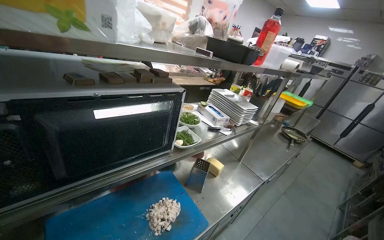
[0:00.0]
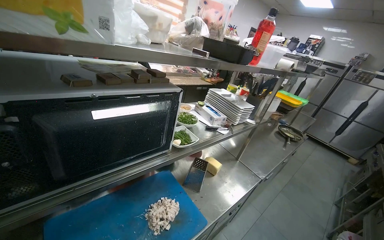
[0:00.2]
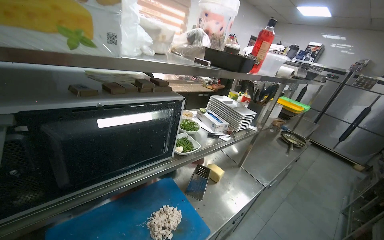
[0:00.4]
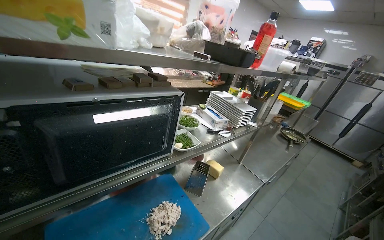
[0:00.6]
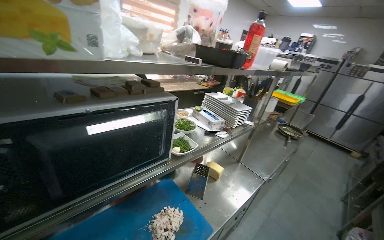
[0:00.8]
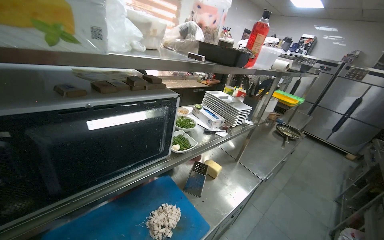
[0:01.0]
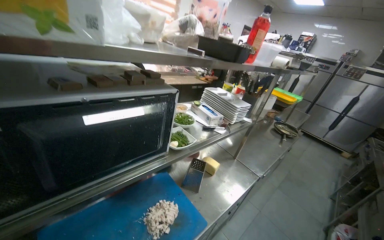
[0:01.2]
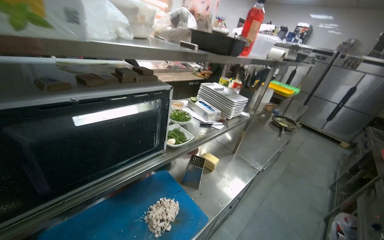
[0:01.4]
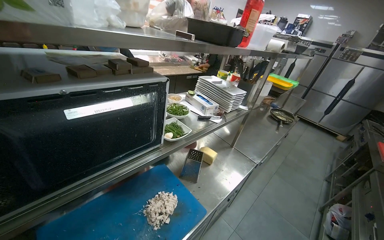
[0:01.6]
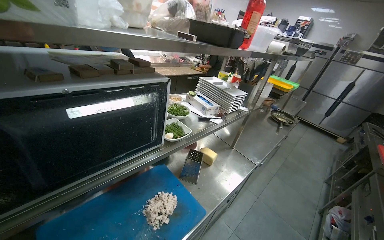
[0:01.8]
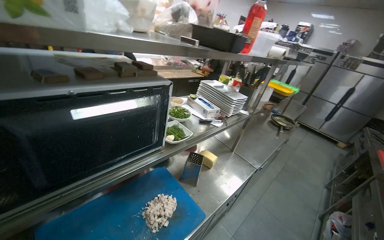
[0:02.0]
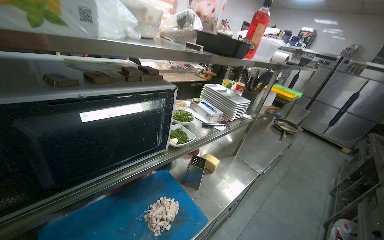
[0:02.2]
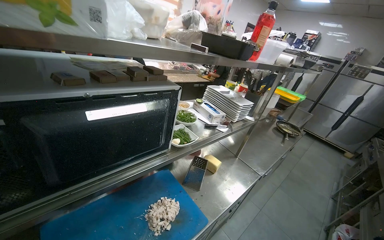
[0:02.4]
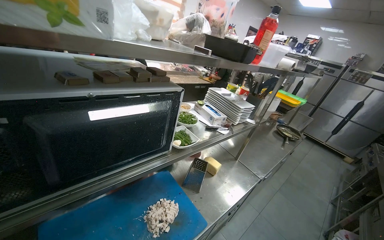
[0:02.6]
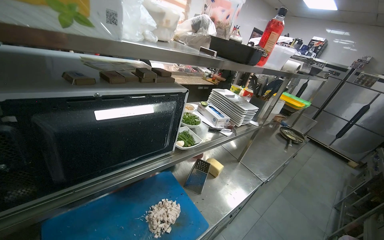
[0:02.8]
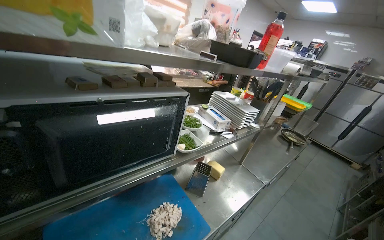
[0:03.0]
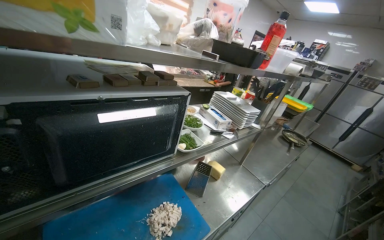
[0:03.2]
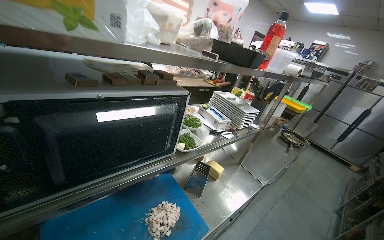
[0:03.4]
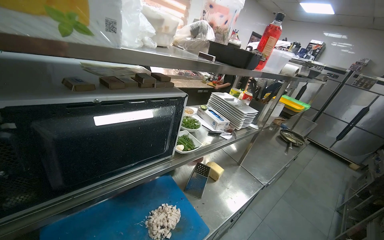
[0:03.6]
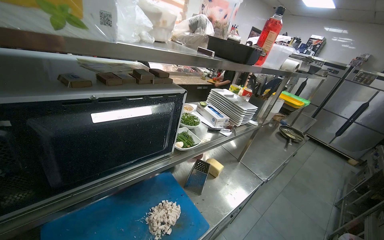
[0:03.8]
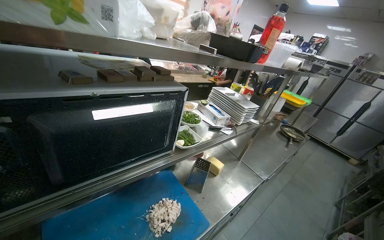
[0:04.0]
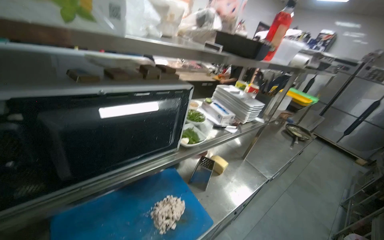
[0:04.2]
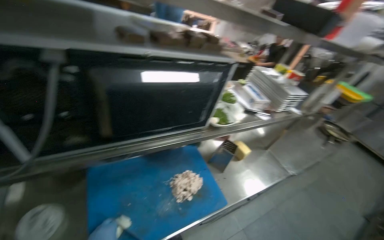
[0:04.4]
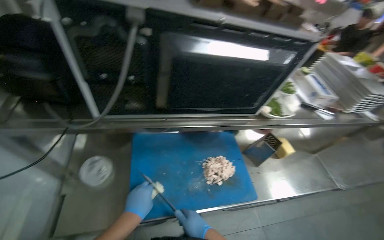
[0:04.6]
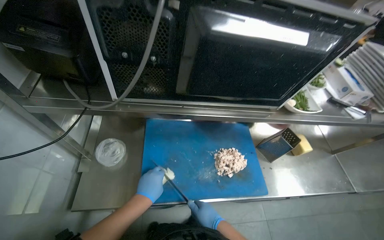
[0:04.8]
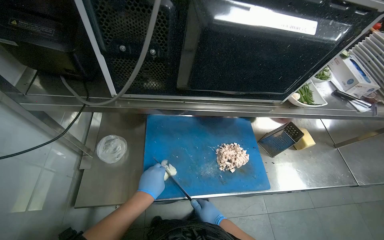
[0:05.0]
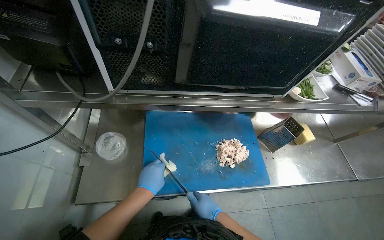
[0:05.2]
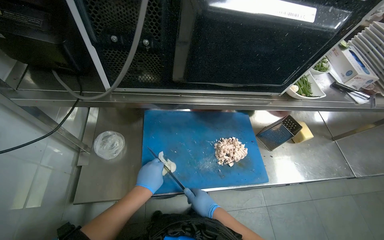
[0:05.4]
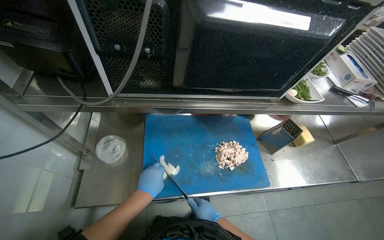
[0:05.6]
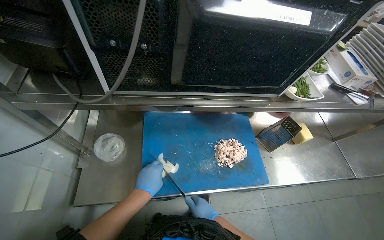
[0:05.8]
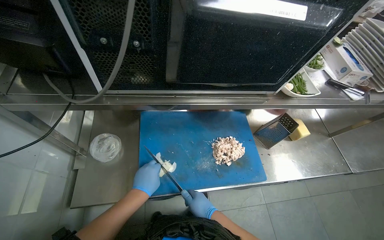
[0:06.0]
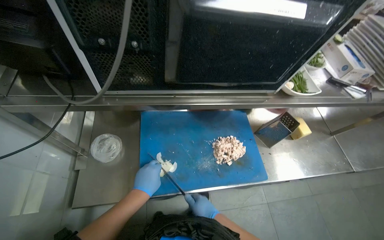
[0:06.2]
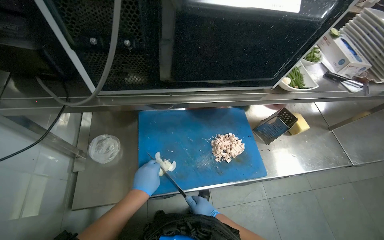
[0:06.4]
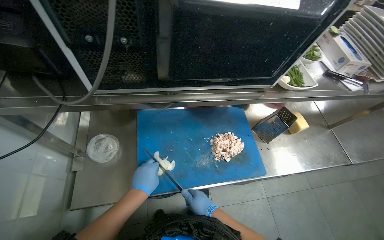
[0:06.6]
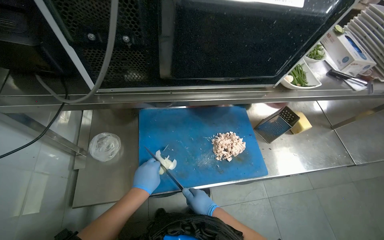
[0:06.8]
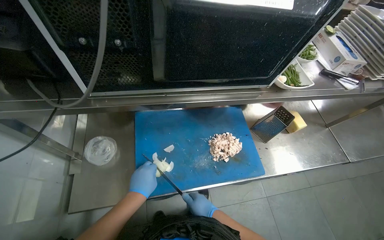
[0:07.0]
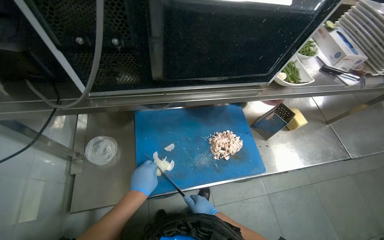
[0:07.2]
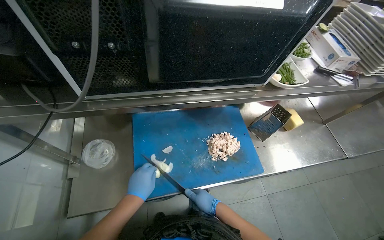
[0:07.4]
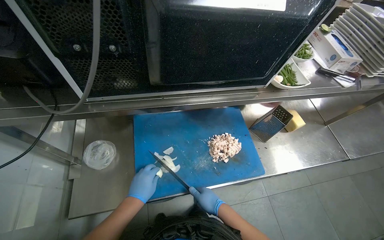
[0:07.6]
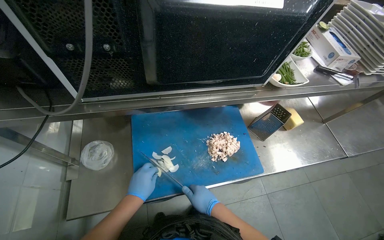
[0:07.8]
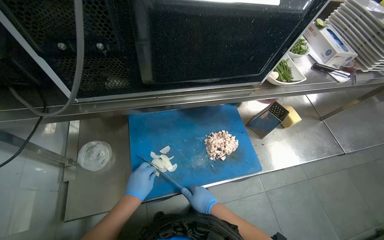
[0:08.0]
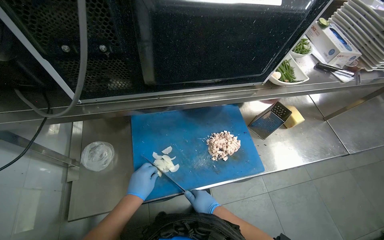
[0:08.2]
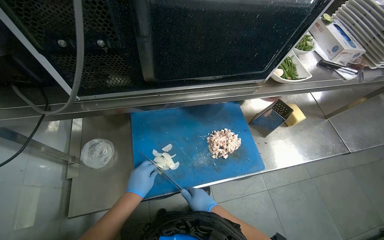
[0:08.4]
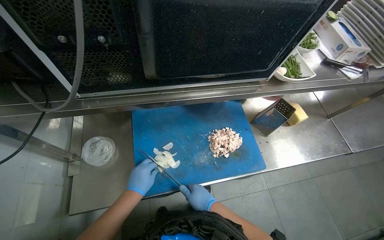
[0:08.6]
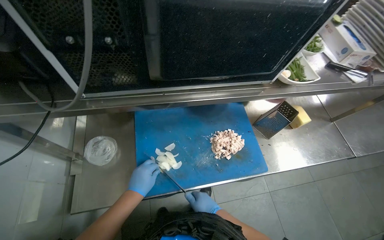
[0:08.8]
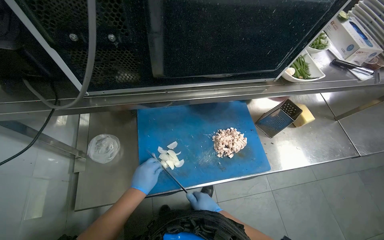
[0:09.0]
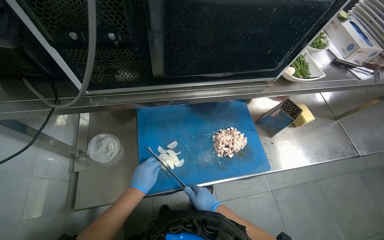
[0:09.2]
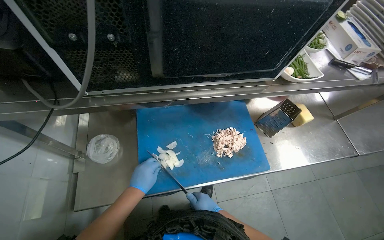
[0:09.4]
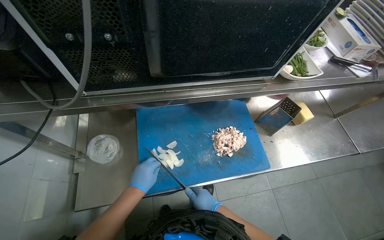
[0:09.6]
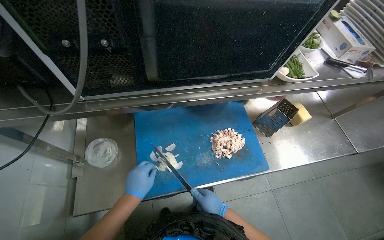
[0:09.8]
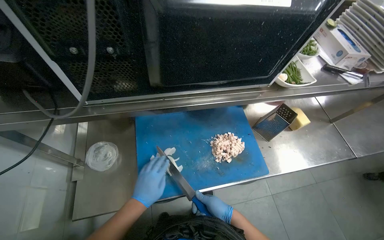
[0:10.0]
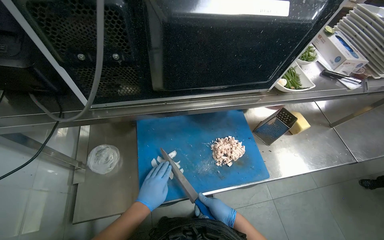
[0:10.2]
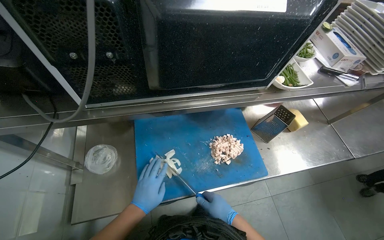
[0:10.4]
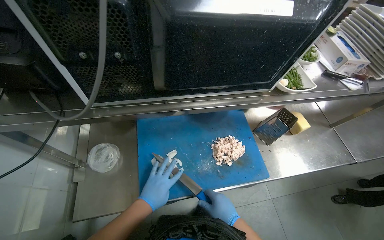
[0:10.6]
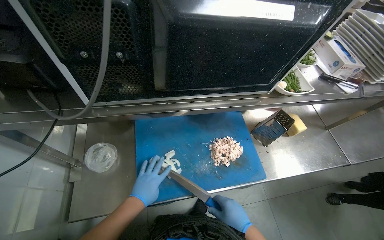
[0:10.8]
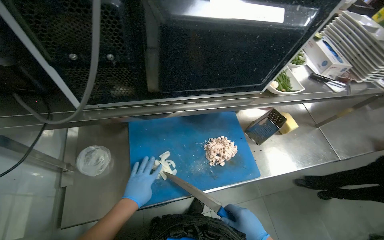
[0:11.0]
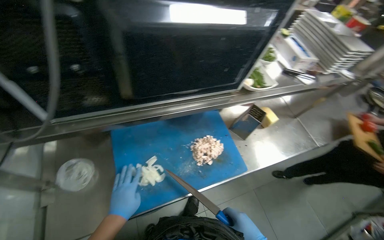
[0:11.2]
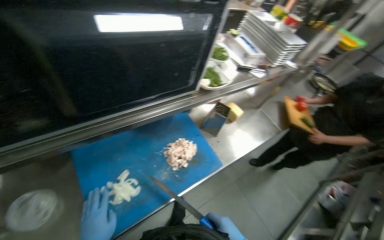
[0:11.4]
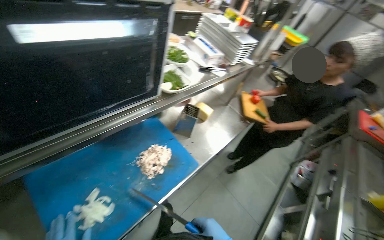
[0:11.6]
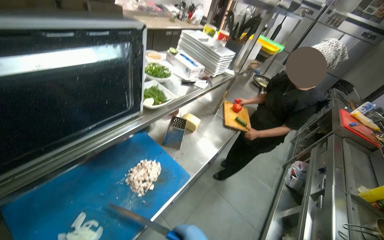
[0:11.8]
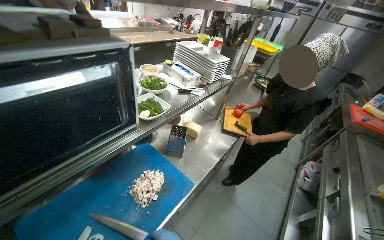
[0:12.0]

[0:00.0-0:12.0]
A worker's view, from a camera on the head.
Job: preparing food.
The whole recording: Chopping cucumber. The worker chops a cucumber on a wooden cutting board.
0:04.4 to 0:06.0: The wearer looks approximately 20 degrees further to the left. The view tilts roughly 15 degrees downward.
0:06.0 to 0:10.4: The hands work in one place, with small movements.
0:10.4 to 0:12.0: The wearer's head swings some 40 degrees to the right.

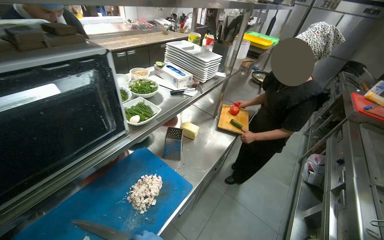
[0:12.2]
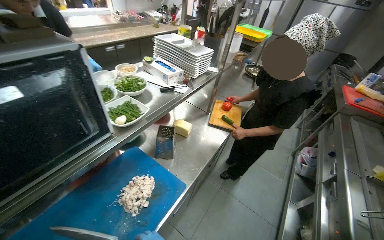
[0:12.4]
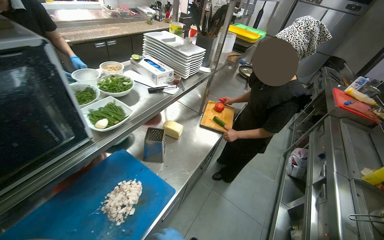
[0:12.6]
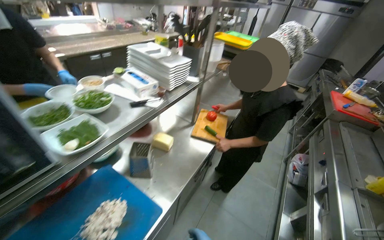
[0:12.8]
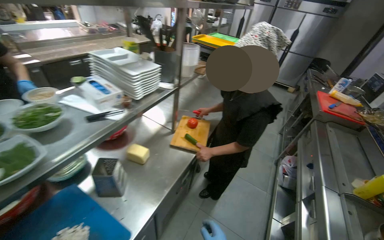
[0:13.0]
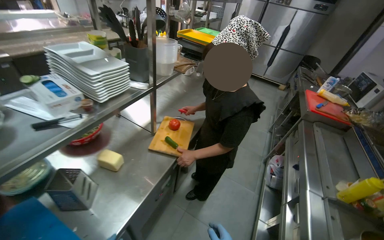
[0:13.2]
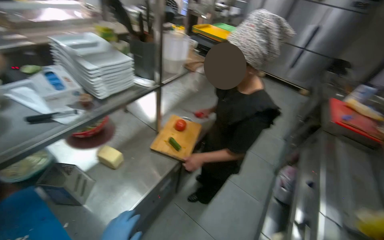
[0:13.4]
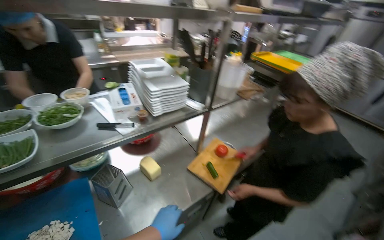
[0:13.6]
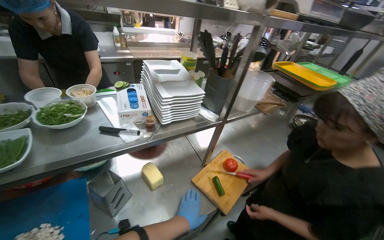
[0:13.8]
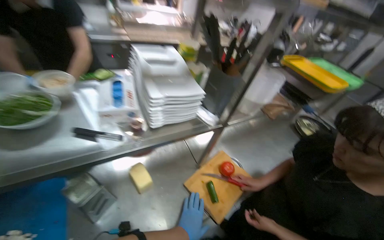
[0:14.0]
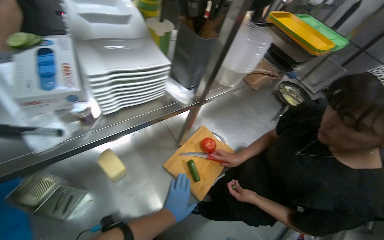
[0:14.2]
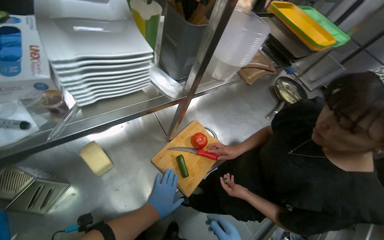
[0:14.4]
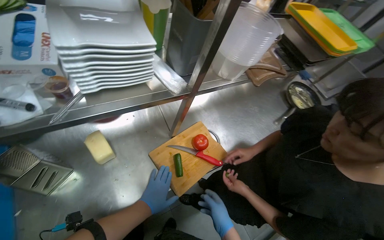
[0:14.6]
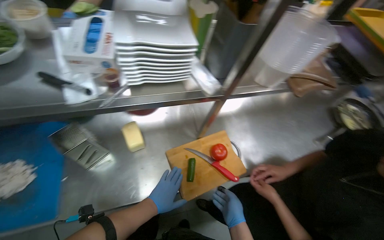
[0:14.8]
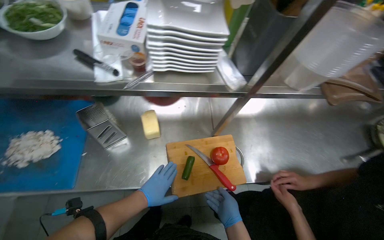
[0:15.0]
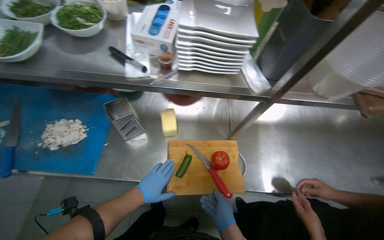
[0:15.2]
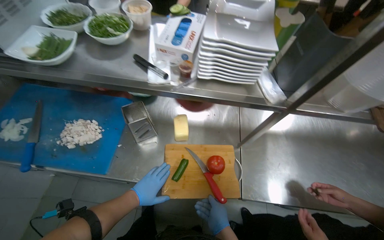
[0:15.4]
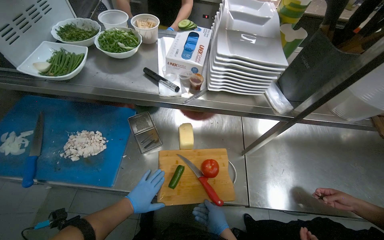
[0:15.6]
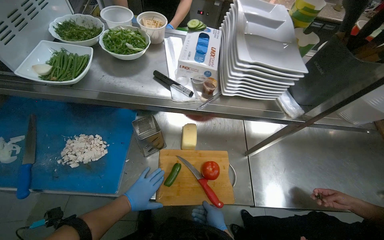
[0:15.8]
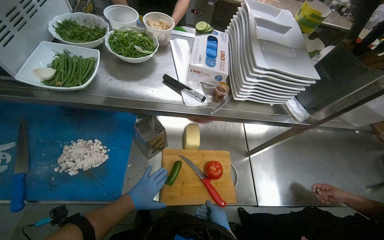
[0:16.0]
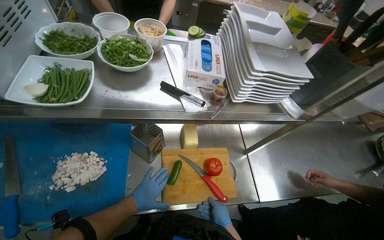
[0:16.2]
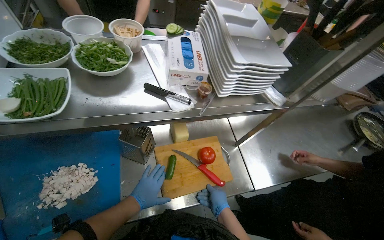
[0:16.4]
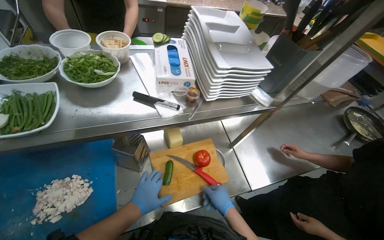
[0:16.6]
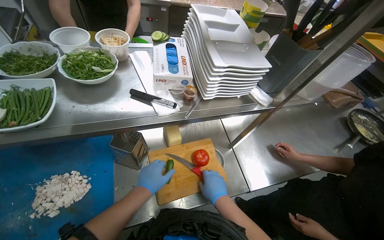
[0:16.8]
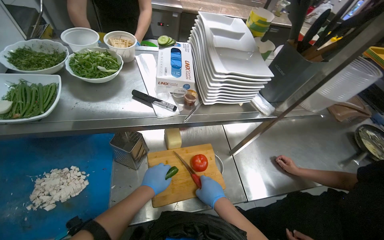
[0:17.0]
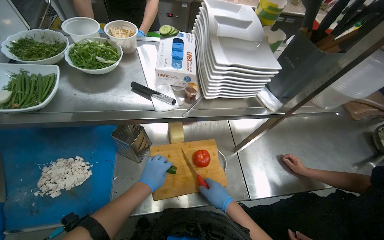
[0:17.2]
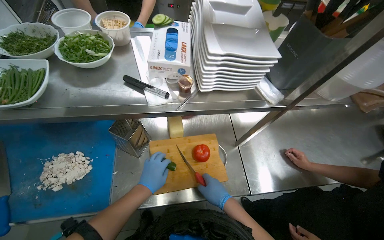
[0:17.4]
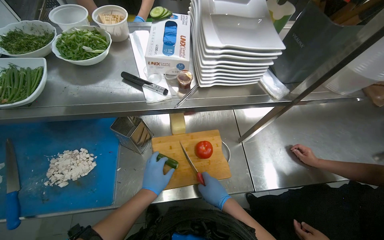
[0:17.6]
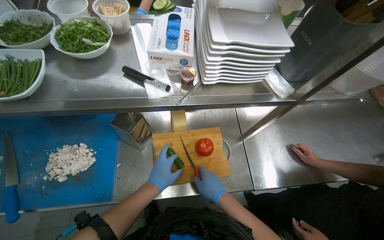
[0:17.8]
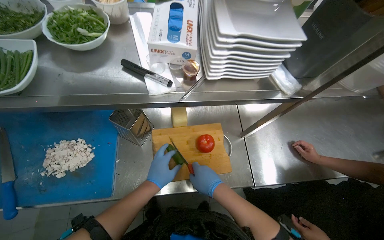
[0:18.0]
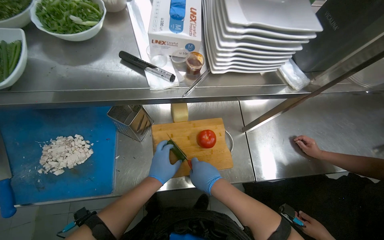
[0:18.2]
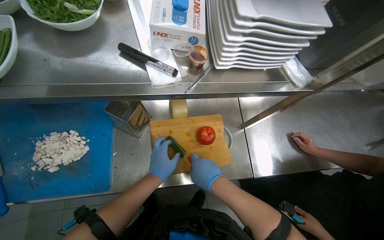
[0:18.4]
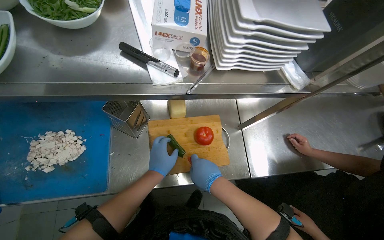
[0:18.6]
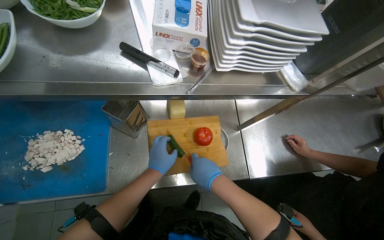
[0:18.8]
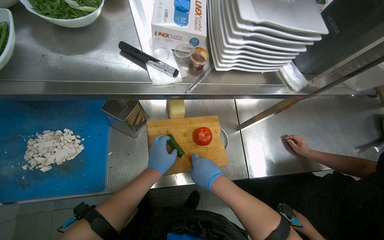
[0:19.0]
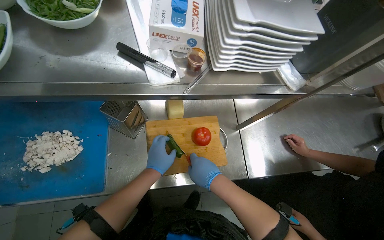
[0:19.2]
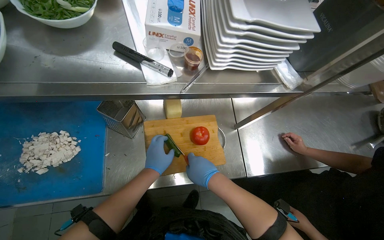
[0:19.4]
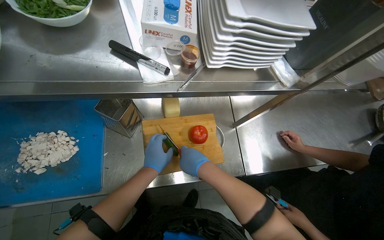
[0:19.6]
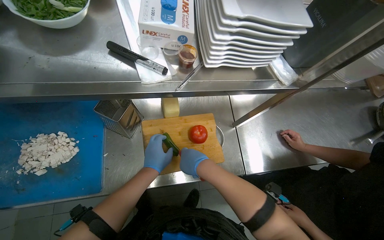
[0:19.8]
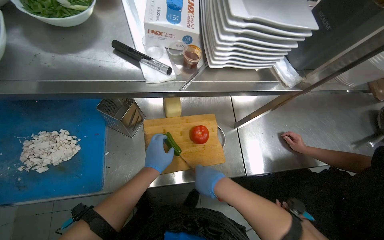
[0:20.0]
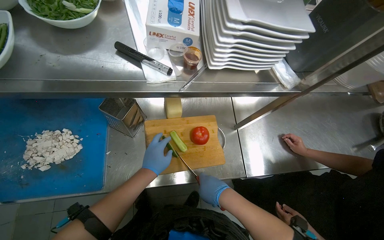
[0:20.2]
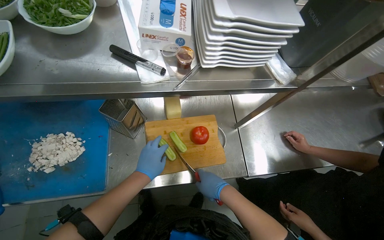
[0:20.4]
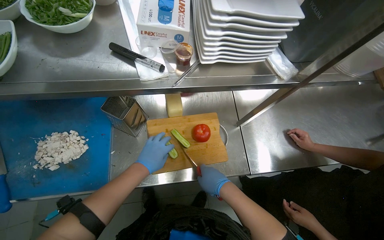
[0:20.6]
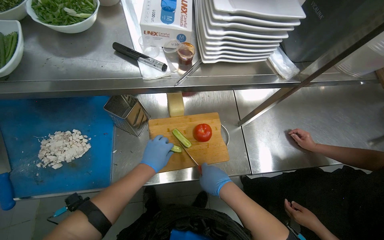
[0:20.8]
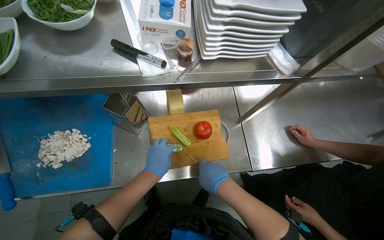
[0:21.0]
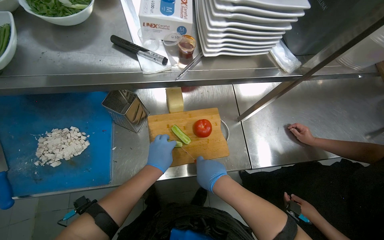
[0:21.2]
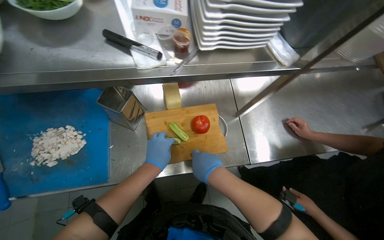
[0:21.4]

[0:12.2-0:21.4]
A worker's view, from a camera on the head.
Job: preparing food.
The whole recording: Chopping cucumber. The worker chops a cucumber on a wooden cutting board.
0:12.2 to 0:13.8: The camera travels about 50 cm. The wearer's head swings some 25 degrees to the left.
0:13.8 to 0:15.2: The head turns to the left by roughly 35 degrees. The camera pitches downward, by roughly 15 degrees.
0:15.2 to 0:16.8: The wearer's head swings some 20 degrees to the right. The right hand heads up the picture, covering approximately 15 cm.
0:16.8 to 0:18.4: The camera pitches downward, by approximately 15 degrees.
0:18.4 to 0:19.8: The hands work in one place, with small movements.
